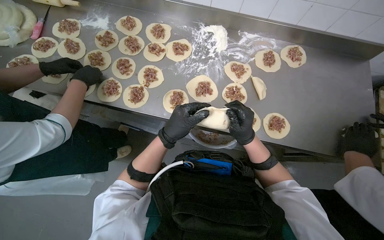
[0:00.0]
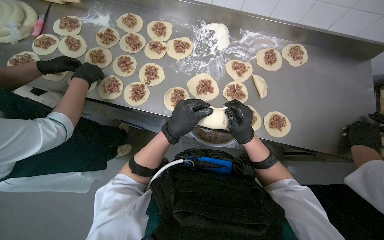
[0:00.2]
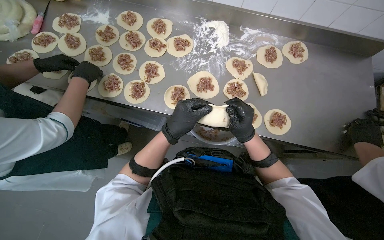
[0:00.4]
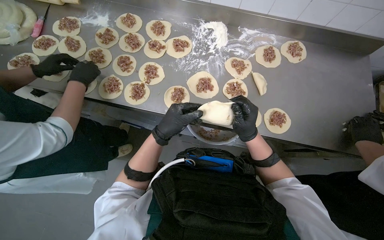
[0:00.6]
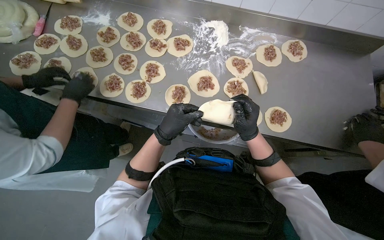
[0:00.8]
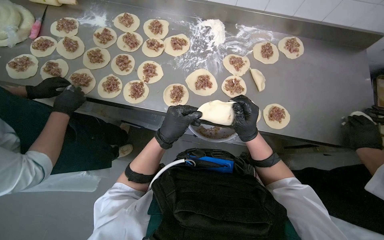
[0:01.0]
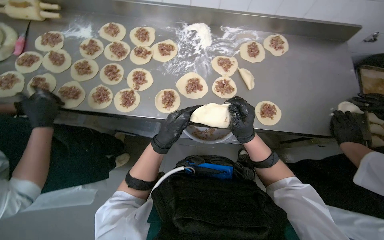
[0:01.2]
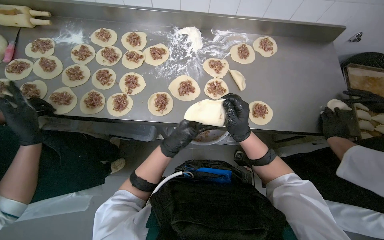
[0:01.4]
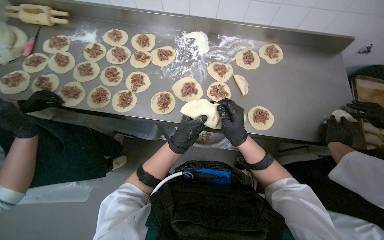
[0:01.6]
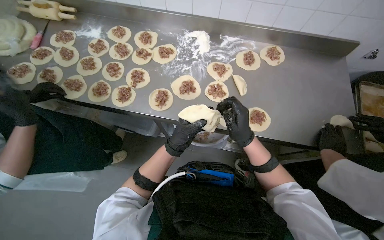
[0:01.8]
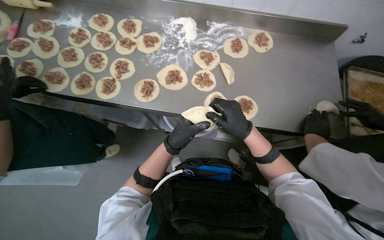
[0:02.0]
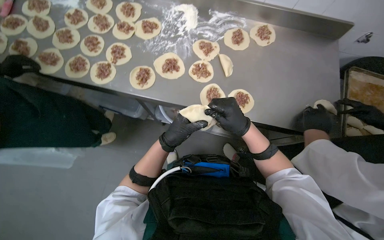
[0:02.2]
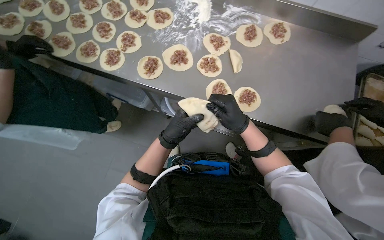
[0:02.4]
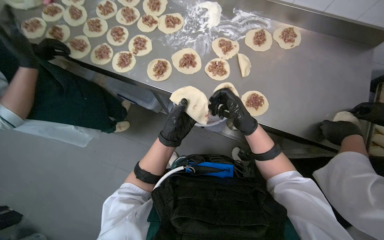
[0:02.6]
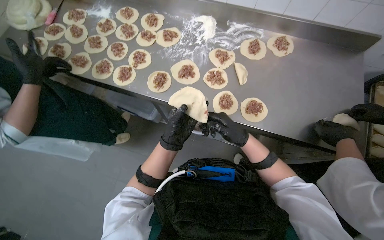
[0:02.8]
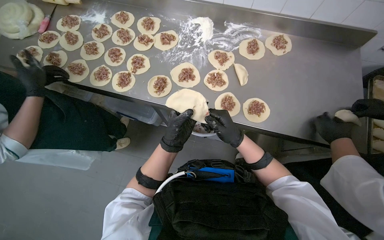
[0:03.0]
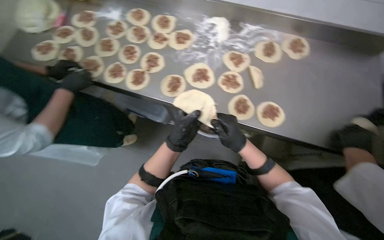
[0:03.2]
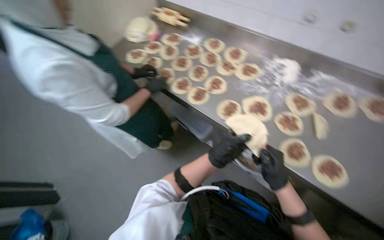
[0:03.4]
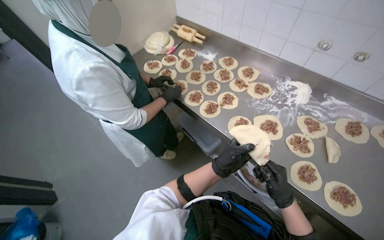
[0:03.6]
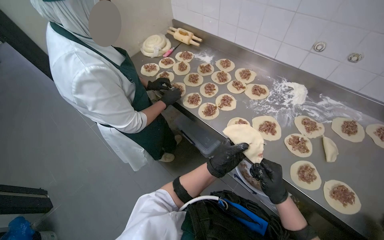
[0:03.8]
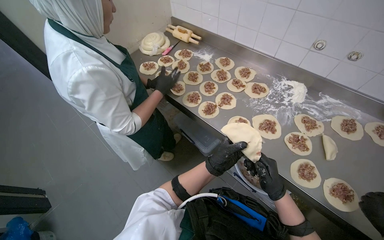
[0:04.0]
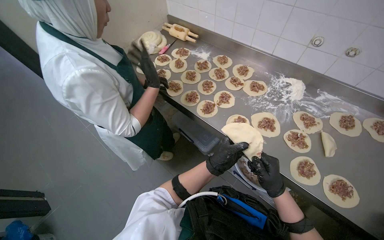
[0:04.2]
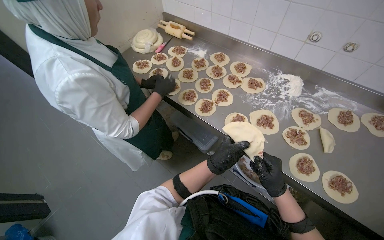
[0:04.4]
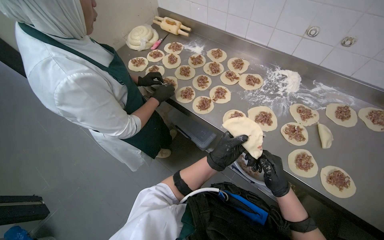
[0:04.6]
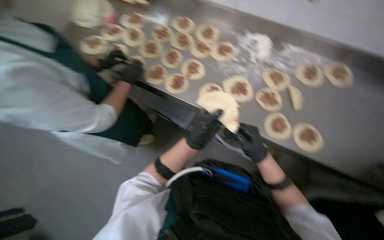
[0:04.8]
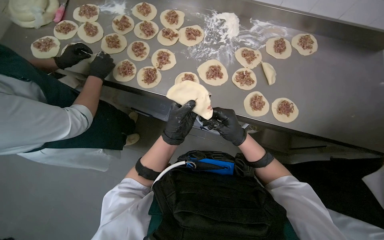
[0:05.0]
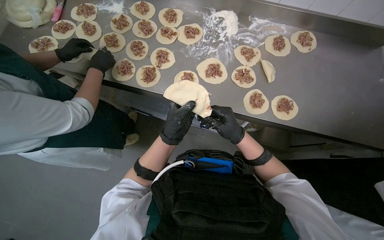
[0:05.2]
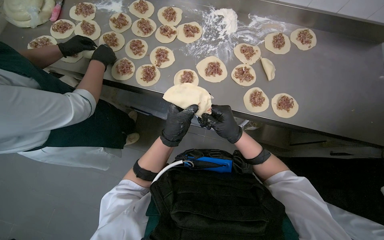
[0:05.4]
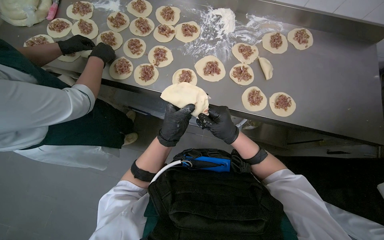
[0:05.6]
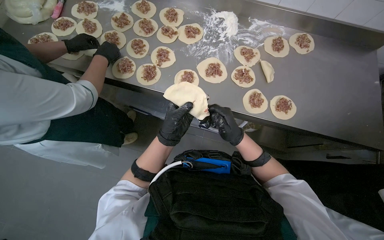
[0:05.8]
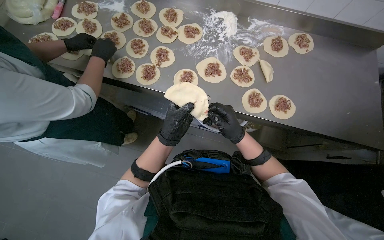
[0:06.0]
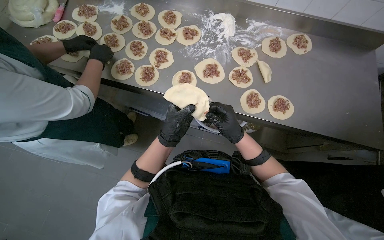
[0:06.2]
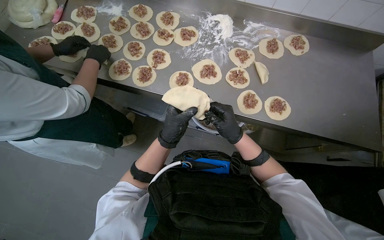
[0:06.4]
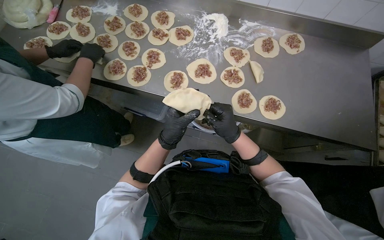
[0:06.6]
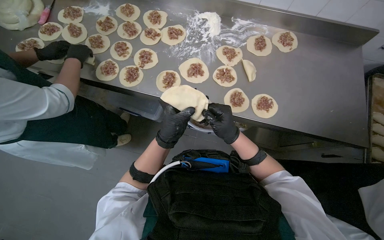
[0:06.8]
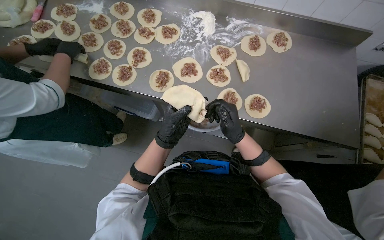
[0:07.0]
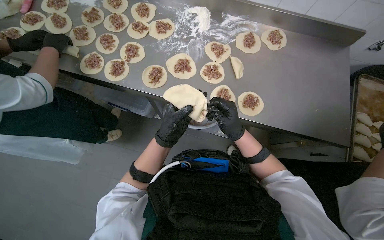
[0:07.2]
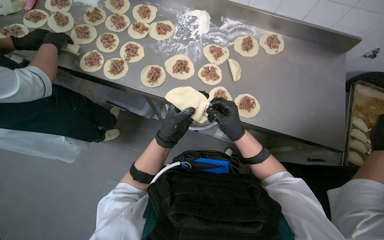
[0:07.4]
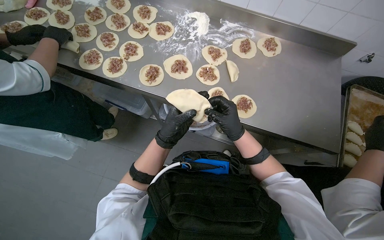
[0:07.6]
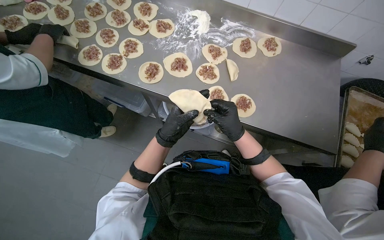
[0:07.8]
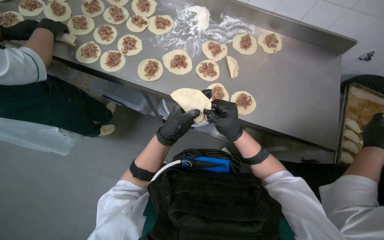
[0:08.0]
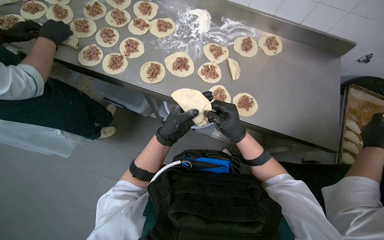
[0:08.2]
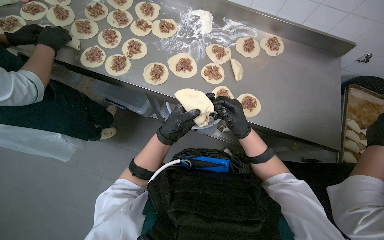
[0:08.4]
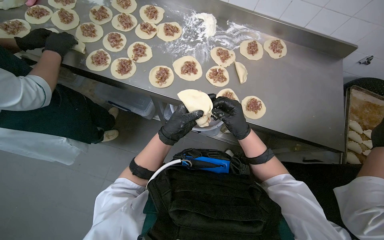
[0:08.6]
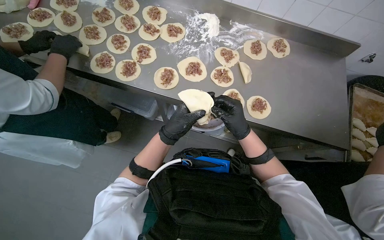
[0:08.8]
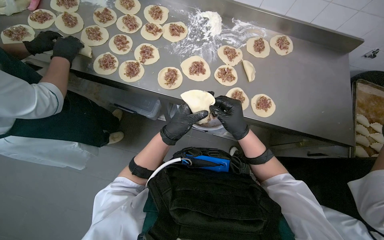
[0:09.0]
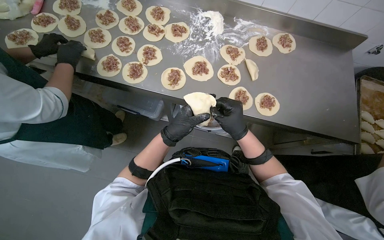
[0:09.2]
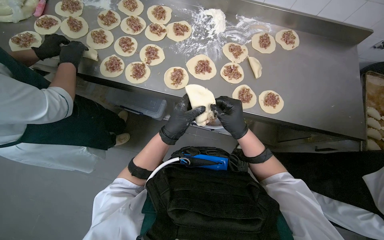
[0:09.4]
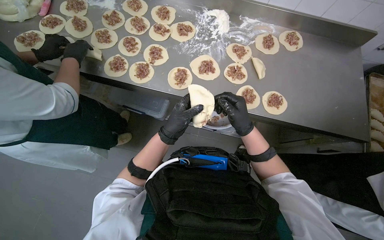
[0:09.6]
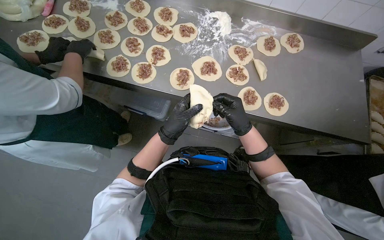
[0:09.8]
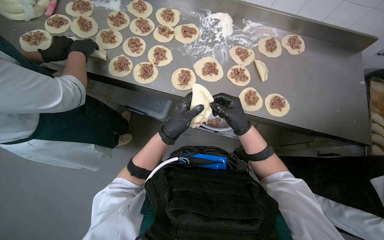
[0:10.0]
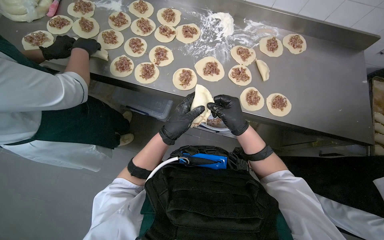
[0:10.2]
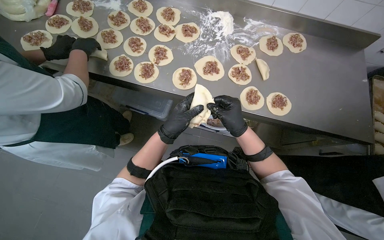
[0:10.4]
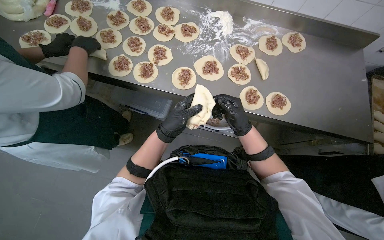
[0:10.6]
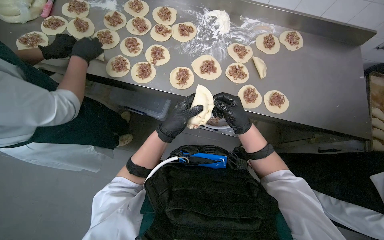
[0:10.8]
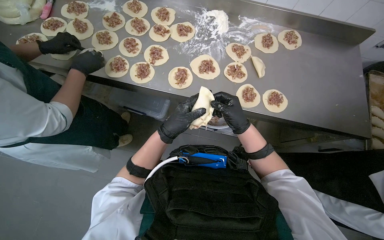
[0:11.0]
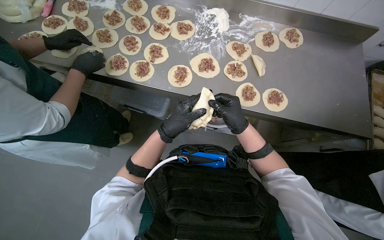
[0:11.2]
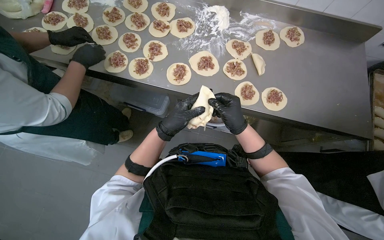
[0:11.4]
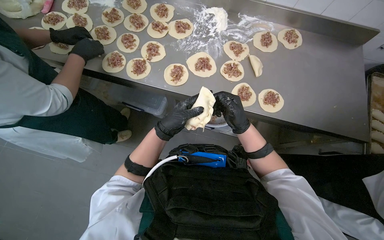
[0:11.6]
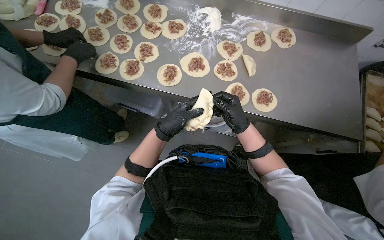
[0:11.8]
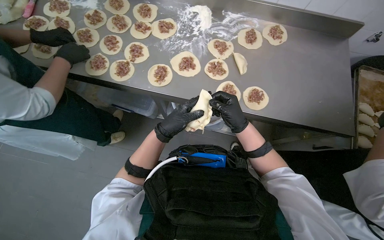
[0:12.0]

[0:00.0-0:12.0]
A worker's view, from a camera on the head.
Job: preparing food.
The whole recording: Sealing meat-filled dumplings. The worker continues sealing meat-filled dough circles, pinching the edges to form a braided pattern.
0:03.0 to 0:04.4: The head turns to the left by about 25 degrees.
0:04.4 to 0:06.0: The head rotates some 25 degrees to the right. The camera pitches downward, by approximately 15 degrees.
0:09.0 to 0:10.4: The hands make small movements and keep their place.

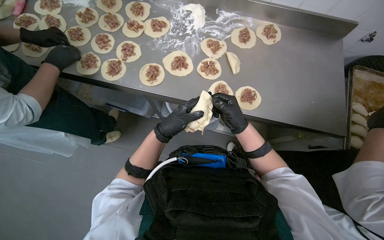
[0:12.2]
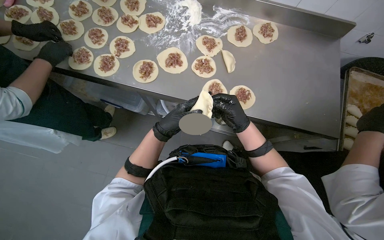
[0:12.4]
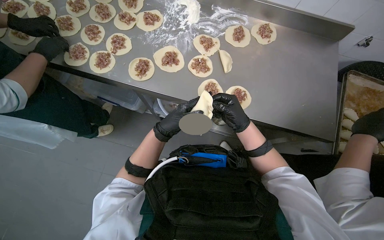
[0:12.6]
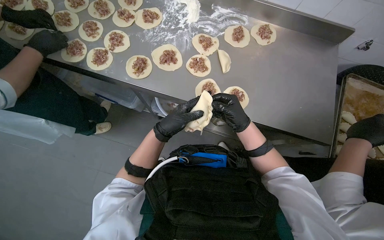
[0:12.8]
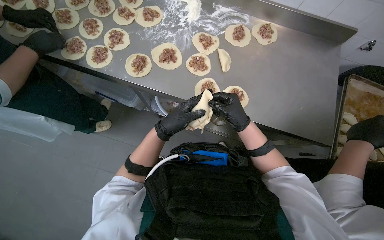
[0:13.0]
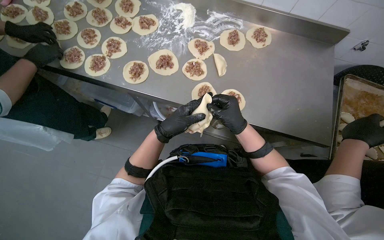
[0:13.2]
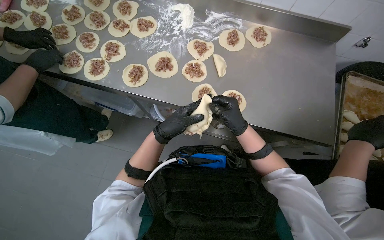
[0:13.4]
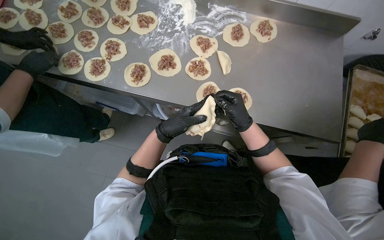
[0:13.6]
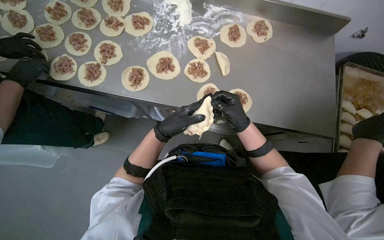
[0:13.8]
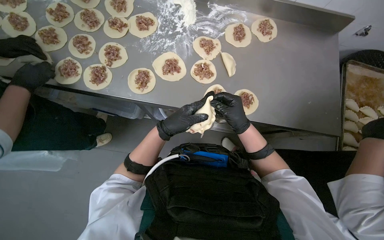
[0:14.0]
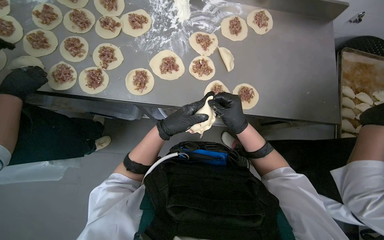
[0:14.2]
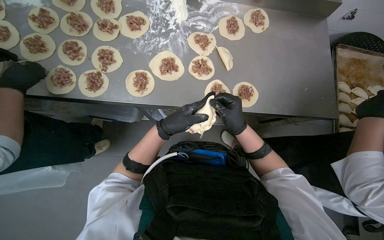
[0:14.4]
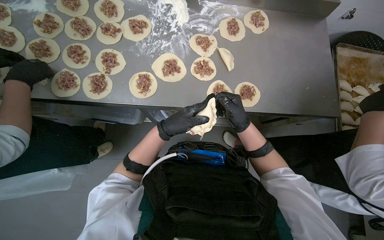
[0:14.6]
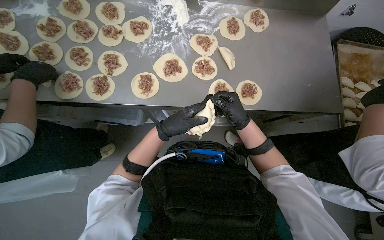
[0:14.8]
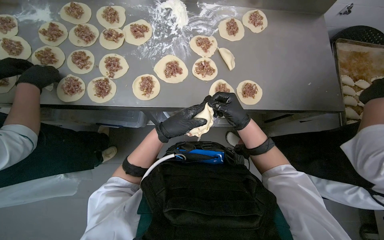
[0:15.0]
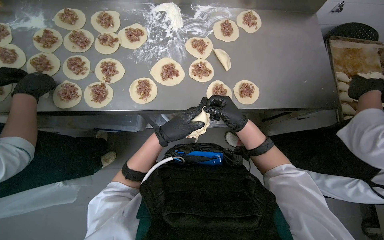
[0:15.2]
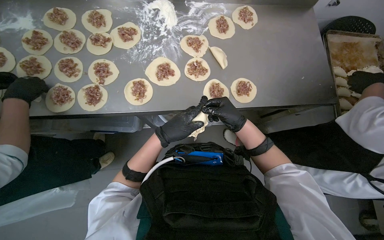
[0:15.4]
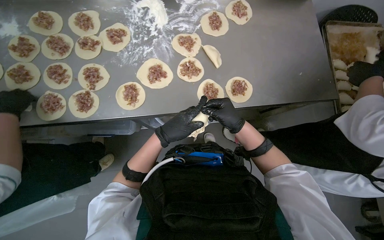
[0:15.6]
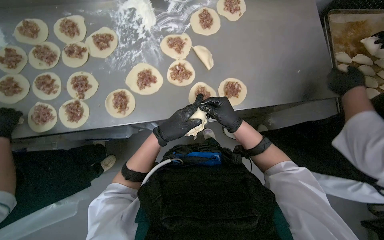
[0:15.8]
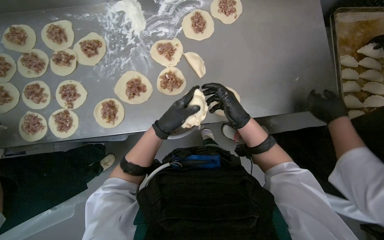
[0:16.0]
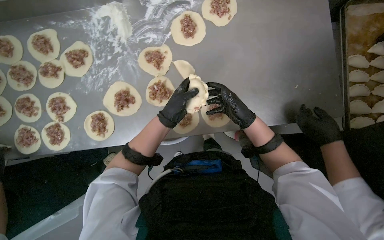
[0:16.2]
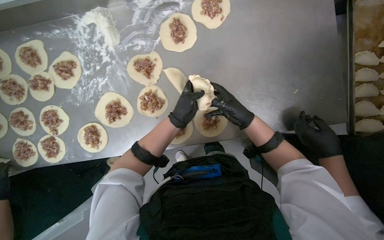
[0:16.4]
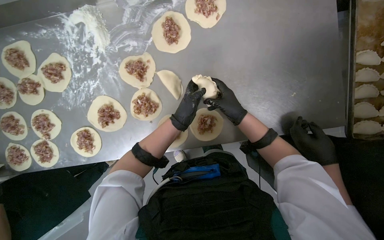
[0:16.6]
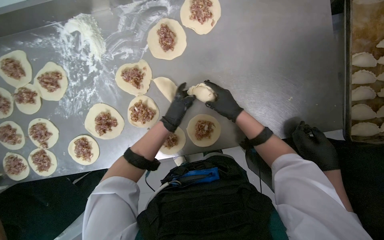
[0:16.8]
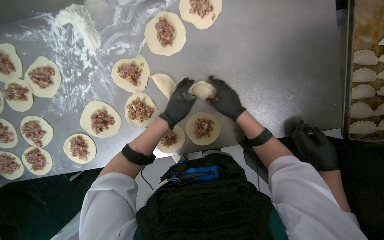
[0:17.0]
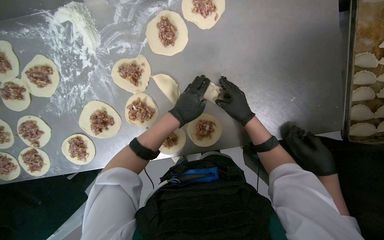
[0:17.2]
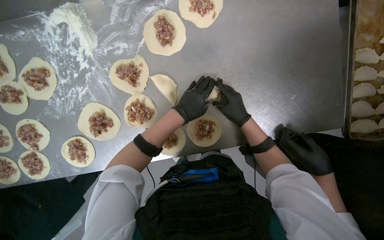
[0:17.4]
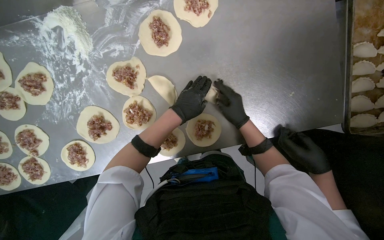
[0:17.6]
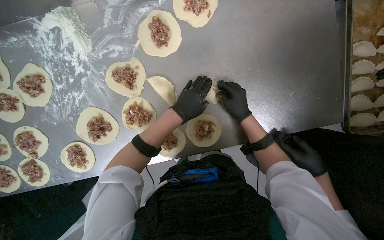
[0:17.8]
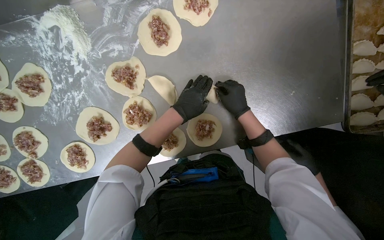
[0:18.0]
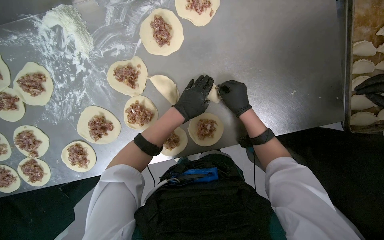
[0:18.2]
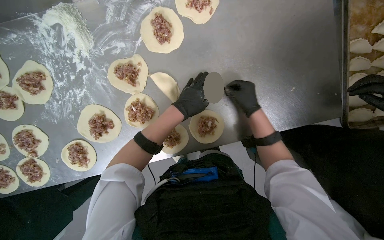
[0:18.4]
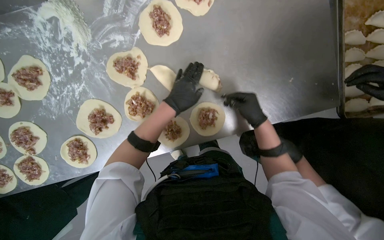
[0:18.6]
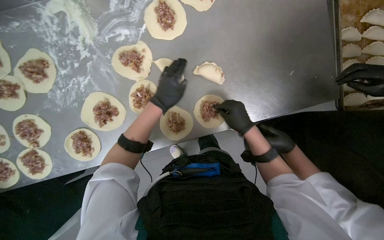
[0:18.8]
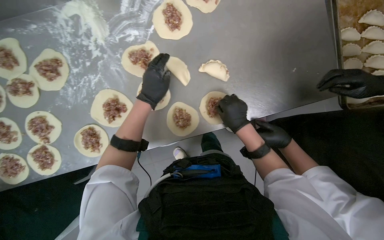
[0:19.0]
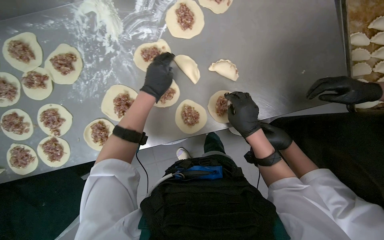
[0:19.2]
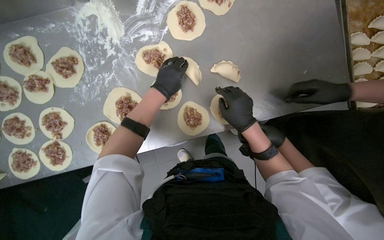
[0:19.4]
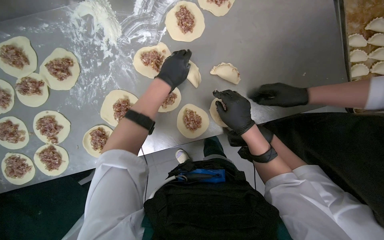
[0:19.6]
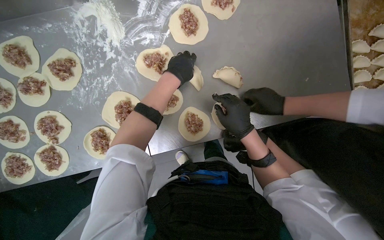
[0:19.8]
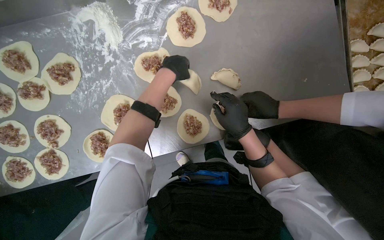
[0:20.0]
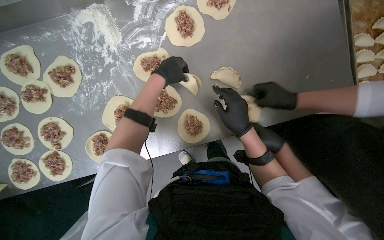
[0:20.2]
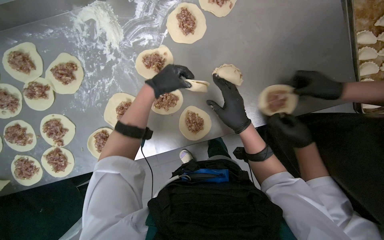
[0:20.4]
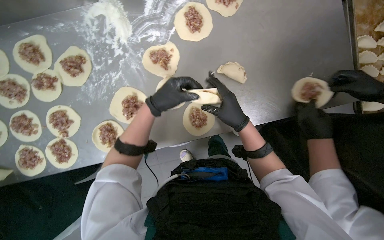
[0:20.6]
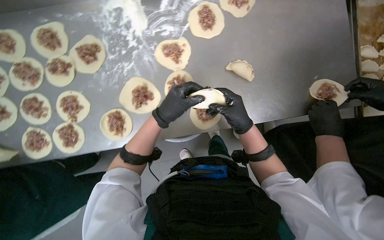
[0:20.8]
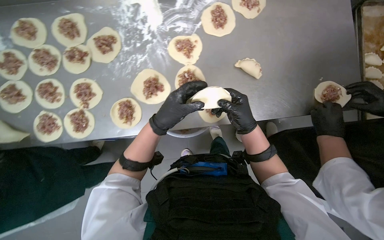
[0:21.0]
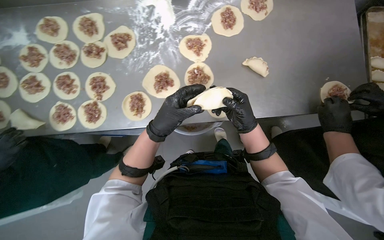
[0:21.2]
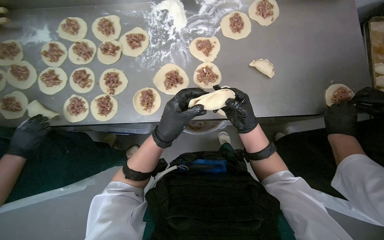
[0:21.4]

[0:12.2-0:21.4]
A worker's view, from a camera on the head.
Job: preparing food.
The whole recording: Sealing meat-filled dumplings. The worker continues sealing meat-filled dough circles, pinching the edges to form a braided pattern.
0:12.2 to 0:13.8: The hands stay close to where they were, moving slightly.
0:15.2 to 0:16.8: The camera travels approximately 50 cm. The wearer looks roughly 20 degrees further downward.
0:16.8 to 0:18.4: The hands make small movements and keep their place.
0:18.4 to 0:19.8: The right hand shifts roughly 20 cm to the left, down the picture and nearer to the camera.
0:19.8 to 0:21.4: The left hand heads down the picture, covering about 35 cm.
